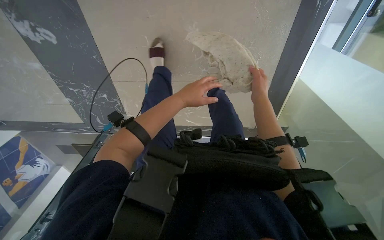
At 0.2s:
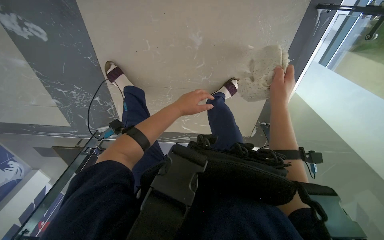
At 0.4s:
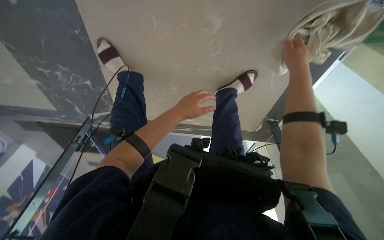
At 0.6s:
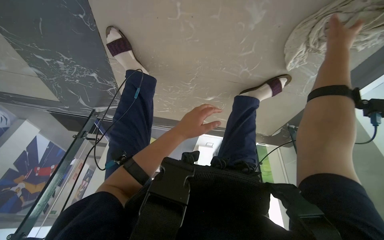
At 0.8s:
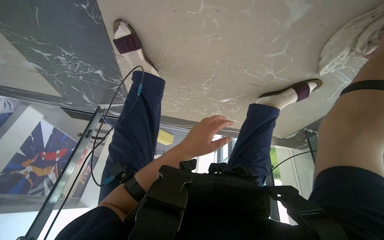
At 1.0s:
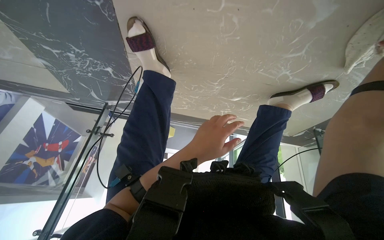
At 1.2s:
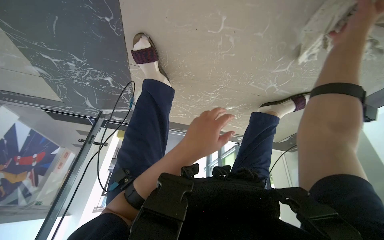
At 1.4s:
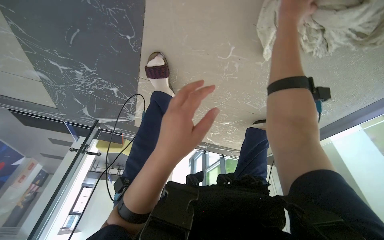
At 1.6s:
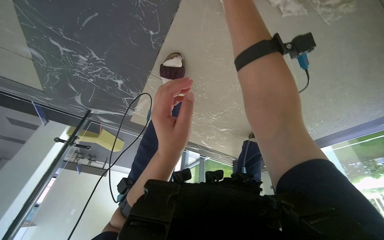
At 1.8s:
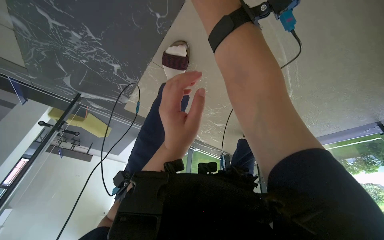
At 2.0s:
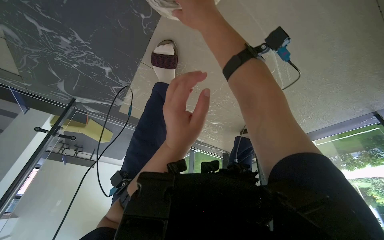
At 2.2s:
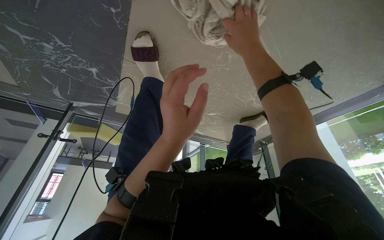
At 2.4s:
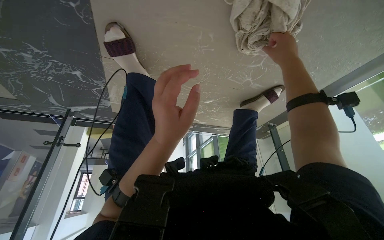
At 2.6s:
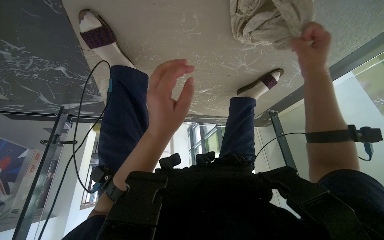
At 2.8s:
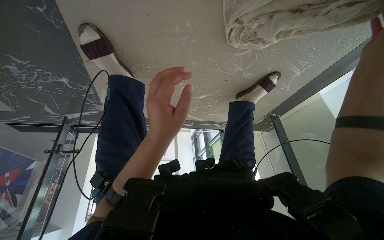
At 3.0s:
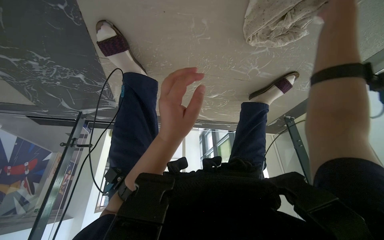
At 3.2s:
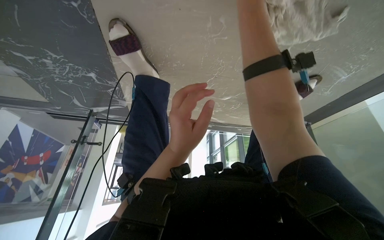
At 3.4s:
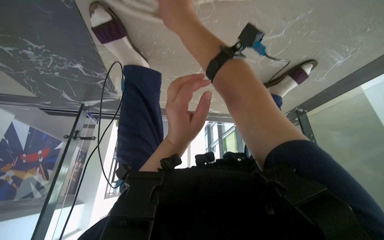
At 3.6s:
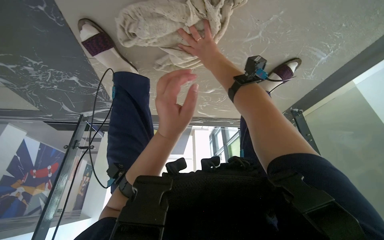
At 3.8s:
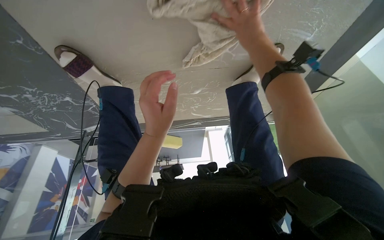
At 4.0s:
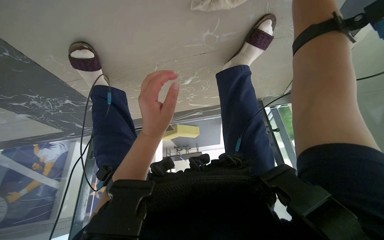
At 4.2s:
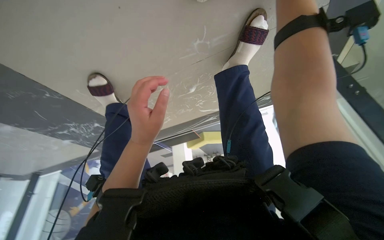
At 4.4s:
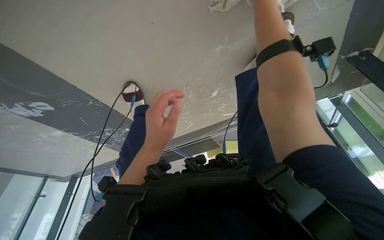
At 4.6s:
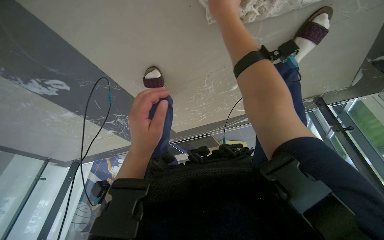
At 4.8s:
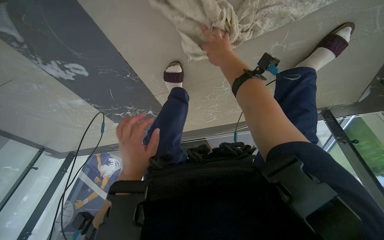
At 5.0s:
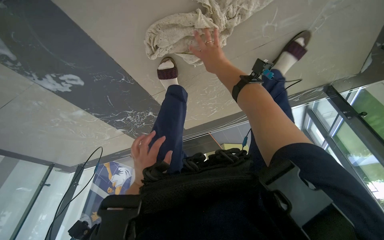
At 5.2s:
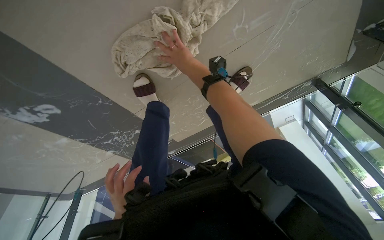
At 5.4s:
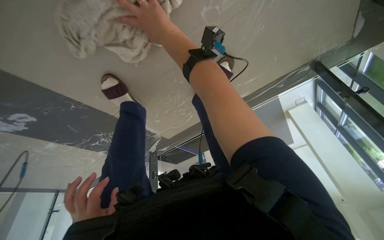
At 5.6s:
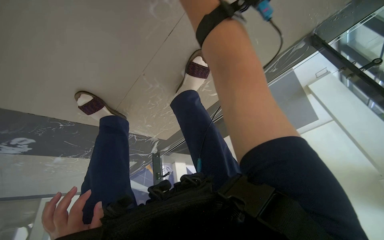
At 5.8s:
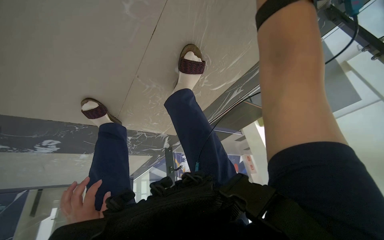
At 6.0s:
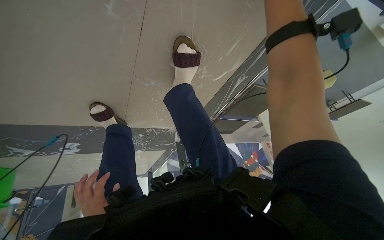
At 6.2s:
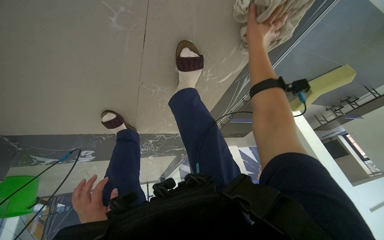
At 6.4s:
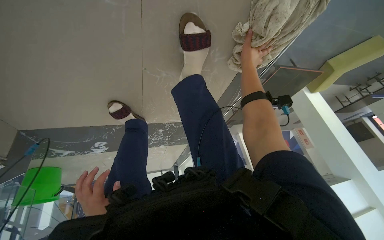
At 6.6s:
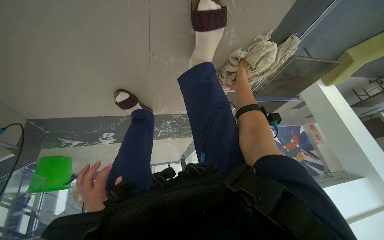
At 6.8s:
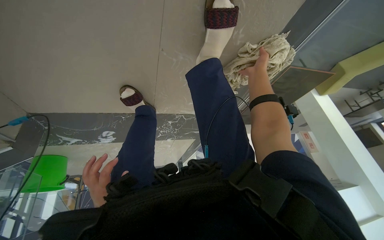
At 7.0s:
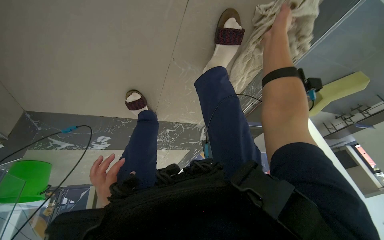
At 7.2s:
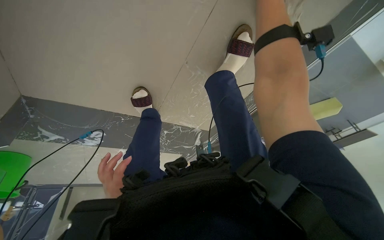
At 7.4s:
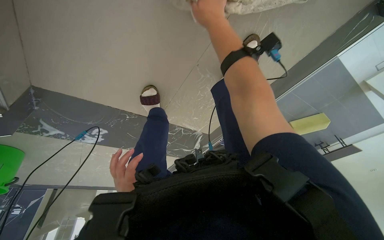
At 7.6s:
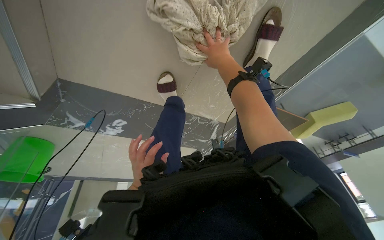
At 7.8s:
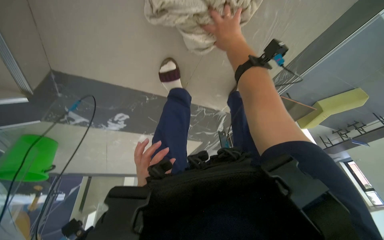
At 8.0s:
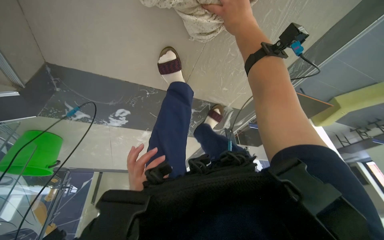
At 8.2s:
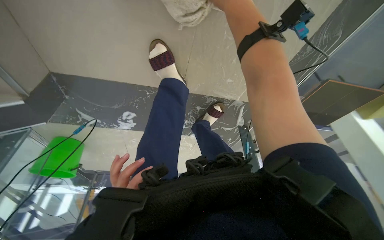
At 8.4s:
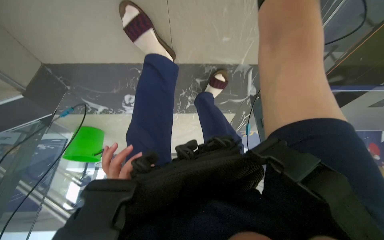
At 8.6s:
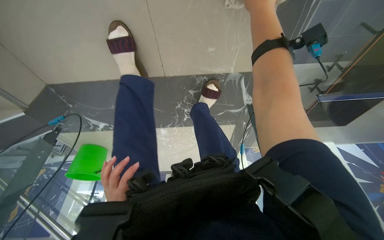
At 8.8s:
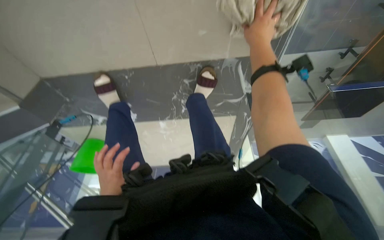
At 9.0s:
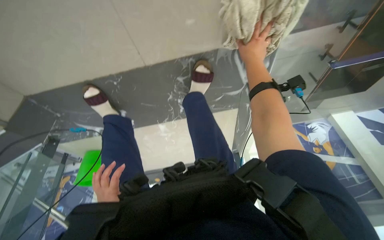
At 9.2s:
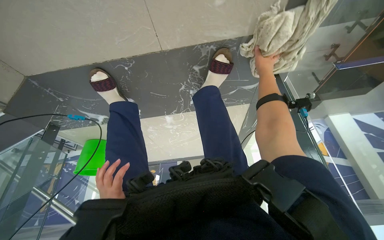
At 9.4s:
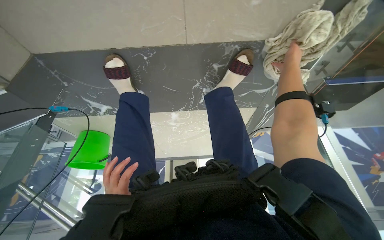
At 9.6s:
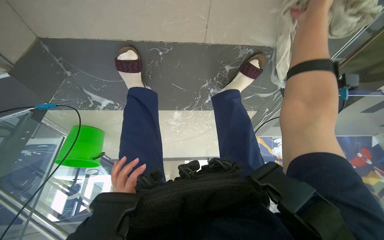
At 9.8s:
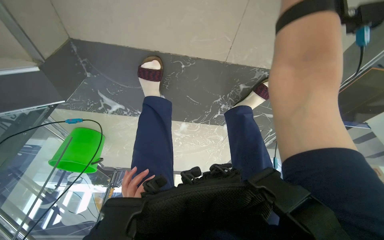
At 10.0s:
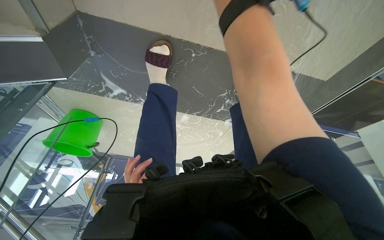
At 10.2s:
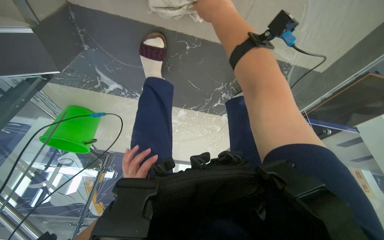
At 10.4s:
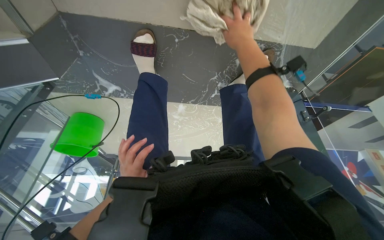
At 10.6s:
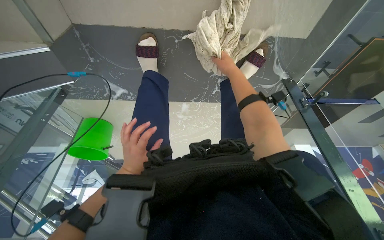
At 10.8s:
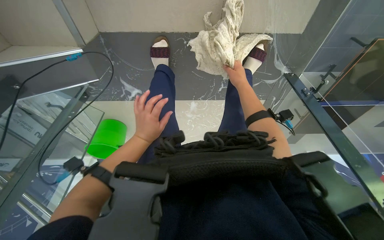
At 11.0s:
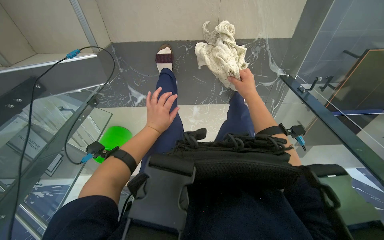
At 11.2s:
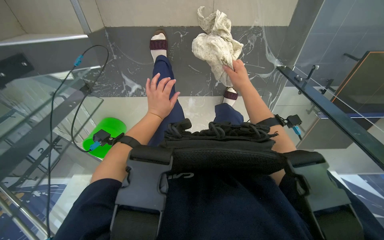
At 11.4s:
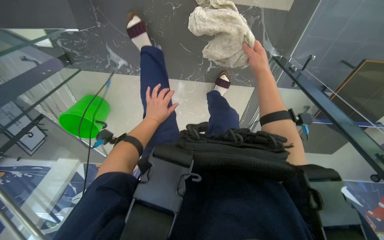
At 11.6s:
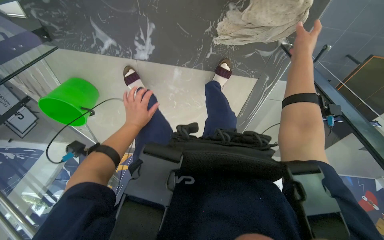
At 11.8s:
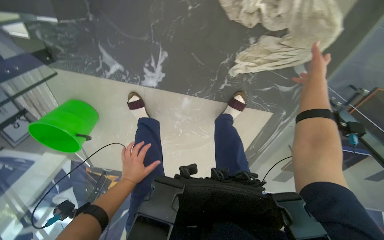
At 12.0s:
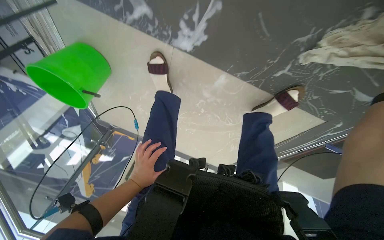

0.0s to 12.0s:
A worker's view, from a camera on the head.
Job: wiping surfaces.
The whole recording: Wiping glass railings. The worker wipes the glass railings and adjacent surfaces with a cloth.
0.0s to 1.6s: The camera is carried some 80 cm. The camera sweeps to the right, by some 25 degrees. The camera pitches downward, by some 15 degrees.
3.0s to 4.4s: The camera is aimed about 35 degrees further to the left.
4.4s to 6.0s: The camera travels about 50 cm. The camera is aimed approximately 25 degrees further to the left. The camera pitches downward, by approximately 15 degrees.
7.6s to 9.0s: The head travels roughly 50 cm. The camera is aimed roughly 30 degrees further to the left.

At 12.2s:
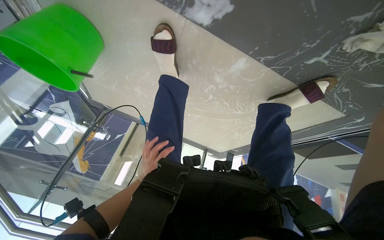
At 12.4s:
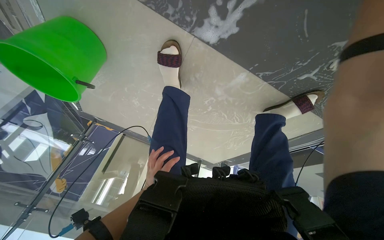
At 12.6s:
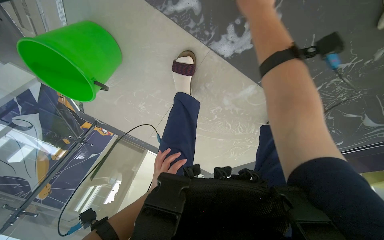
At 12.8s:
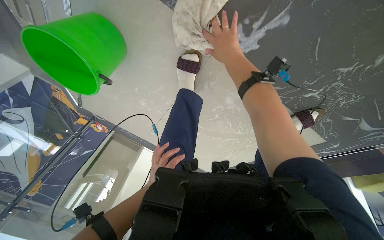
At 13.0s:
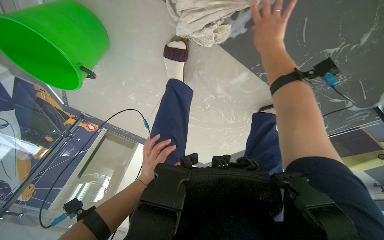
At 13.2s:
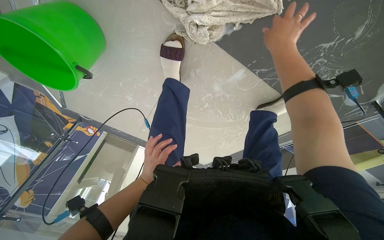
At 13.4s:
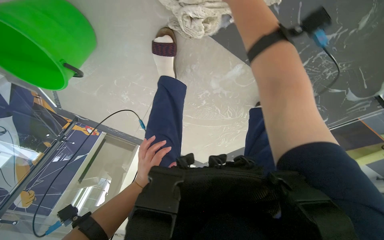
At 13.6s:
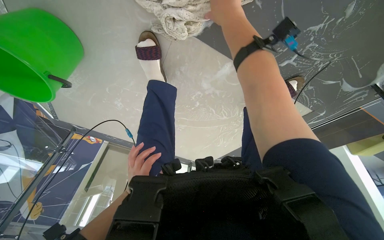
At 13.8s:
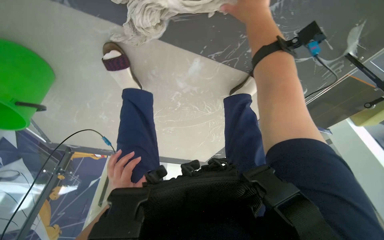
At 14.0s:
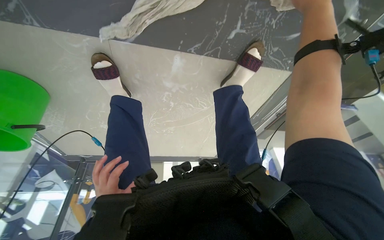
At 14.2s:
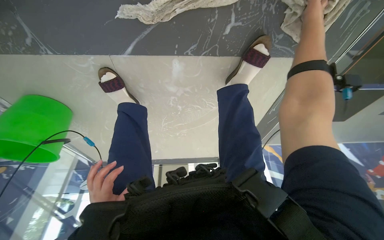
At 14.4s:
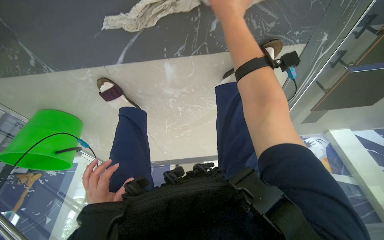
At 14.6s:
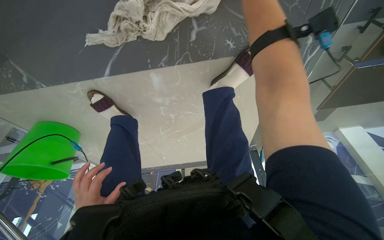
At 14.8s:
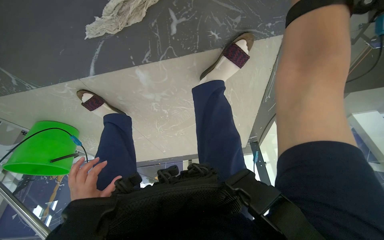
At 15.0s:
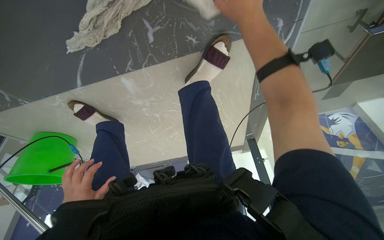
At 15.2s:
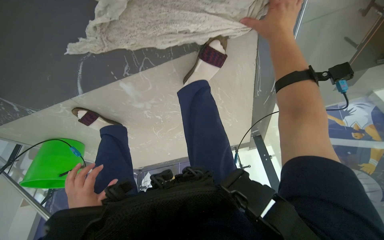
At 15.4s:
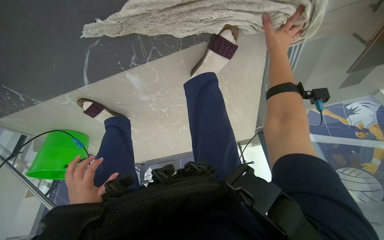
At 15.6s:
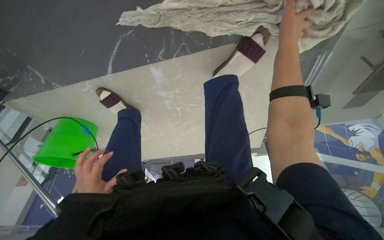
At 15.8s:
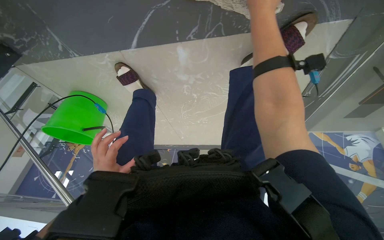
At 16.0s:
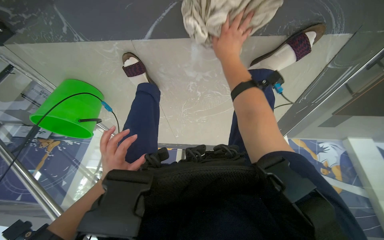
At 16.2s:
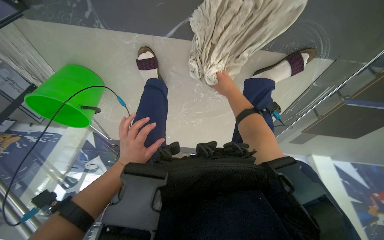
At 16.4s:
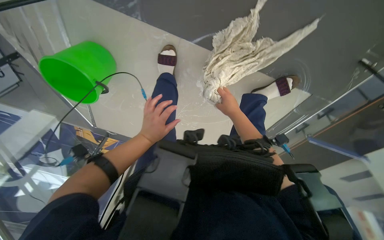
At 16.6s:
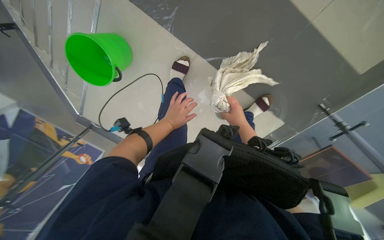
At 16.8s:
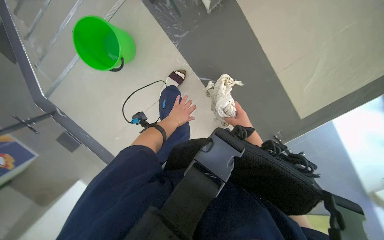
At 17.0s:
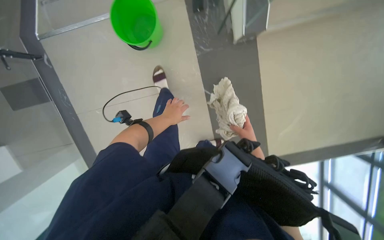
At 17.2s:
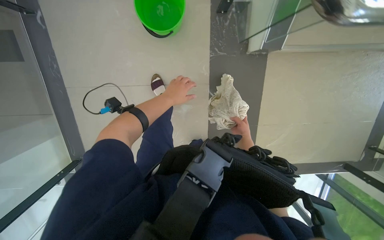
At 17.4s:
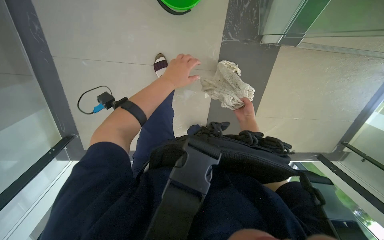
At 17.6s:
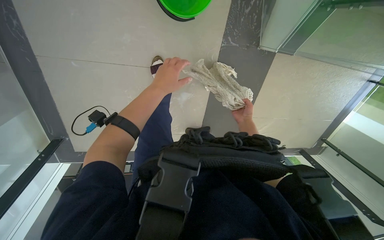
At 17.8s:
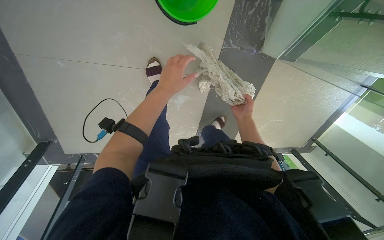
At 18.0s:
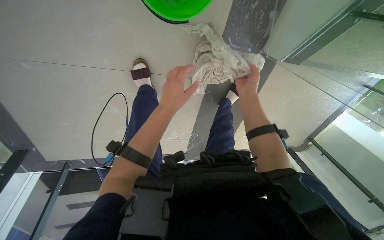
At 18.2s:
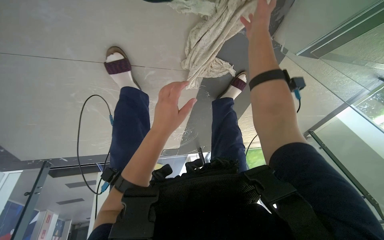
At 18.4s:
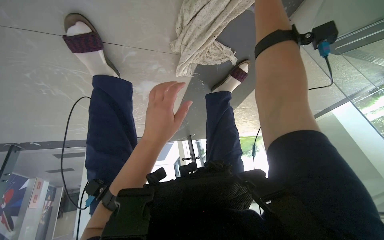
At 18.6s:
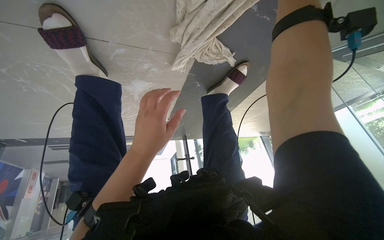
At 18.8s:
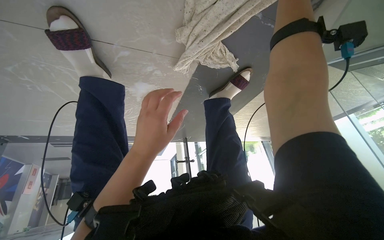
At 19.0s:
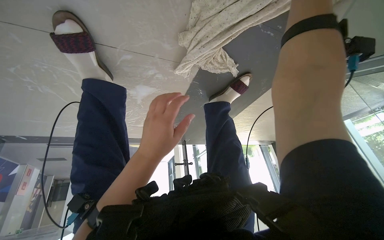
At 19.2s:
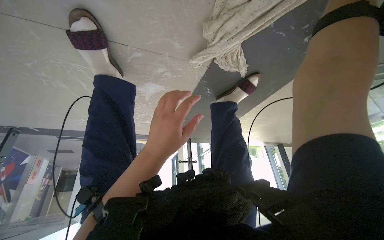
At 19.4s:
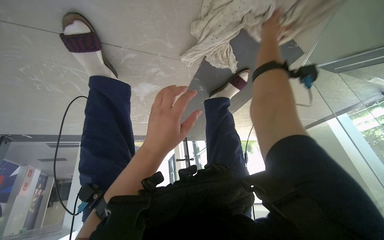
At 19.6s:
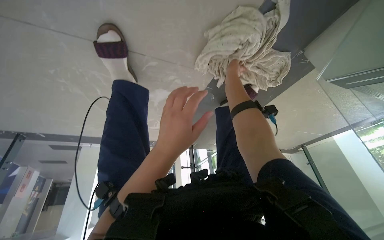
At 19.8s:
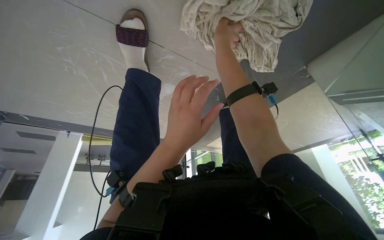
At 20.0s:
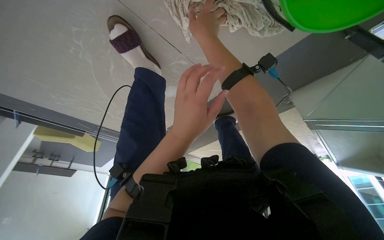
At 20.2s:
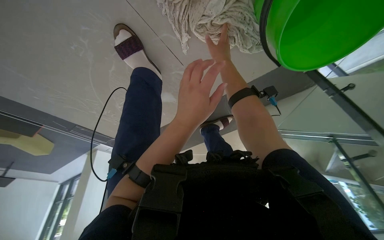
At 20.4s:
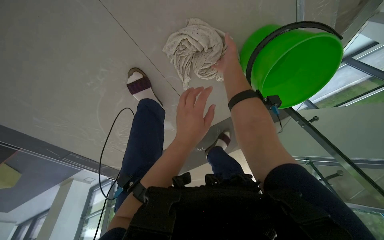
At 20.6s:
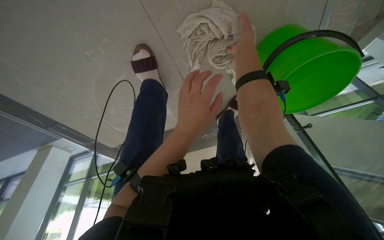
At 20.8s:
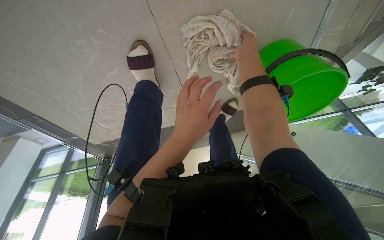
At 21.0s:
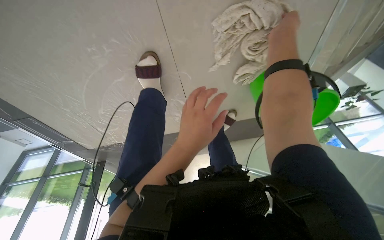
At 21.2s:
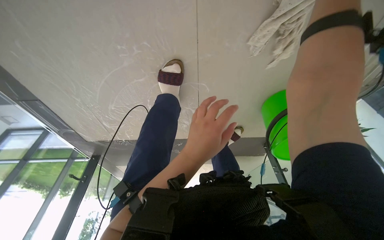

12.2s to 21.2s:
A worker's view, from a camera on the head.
Job: wiping surfaces.
The whole recording: Wiping glass railings. The worker wipes the glass railings and adjacent surfaces with a cloth.
12.2s to 13.8s: The wearer's head swings some 20 degrees to the right.
13.8s to 15.2s: The head travels about 50 cm. The view pans to the left by approximately 30 degrees. The scene turns approximately 25 degrees counterclockwise in the picture.
15.2s to 16.6s: The wearer moves approximately 80 cm. The view swings some 30 degrees to the right. The view tilts about 15 degrees upward. The scene turns roughly 45 degrees clockwise in the picture.
19.8s to 21.2s: The view pans to the right by approximately 40 degrees. The scene turns some 30 degrees clockwise in the picture.
